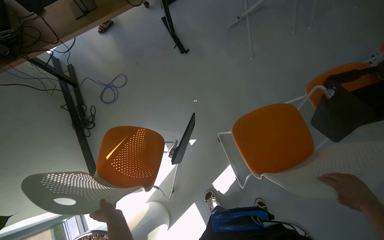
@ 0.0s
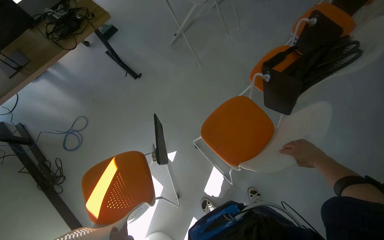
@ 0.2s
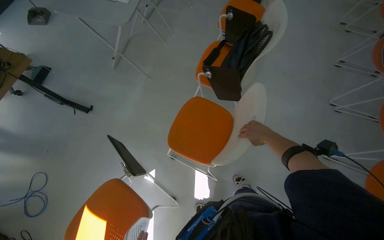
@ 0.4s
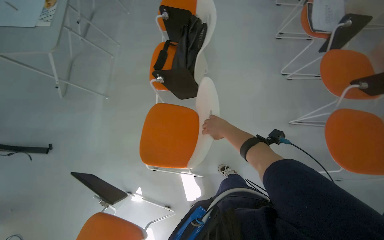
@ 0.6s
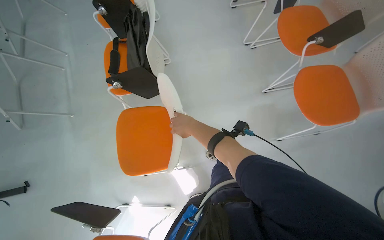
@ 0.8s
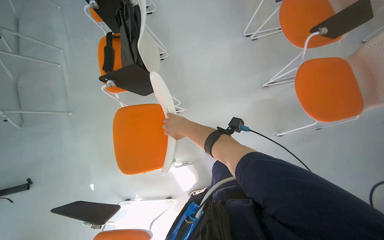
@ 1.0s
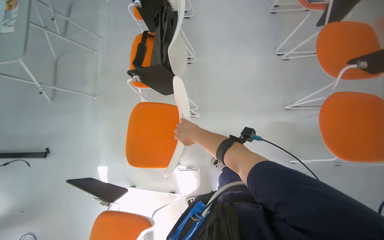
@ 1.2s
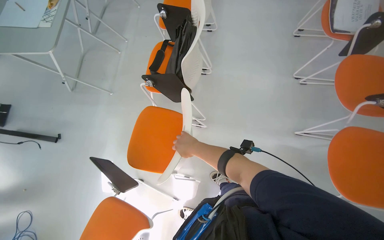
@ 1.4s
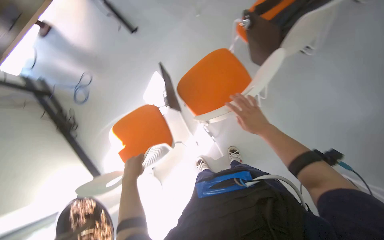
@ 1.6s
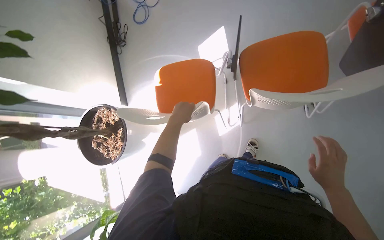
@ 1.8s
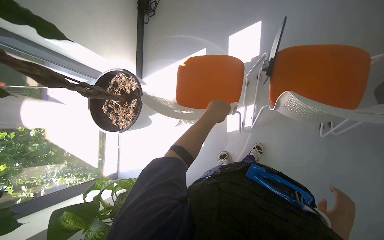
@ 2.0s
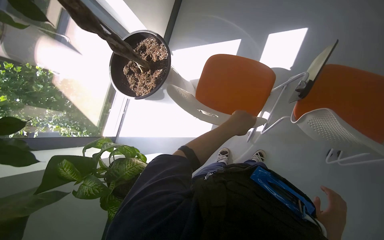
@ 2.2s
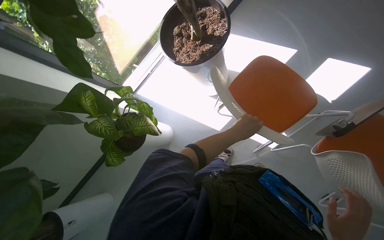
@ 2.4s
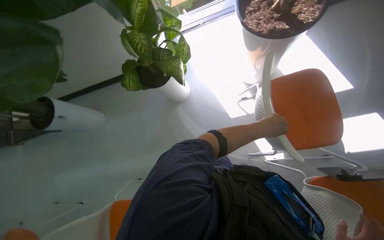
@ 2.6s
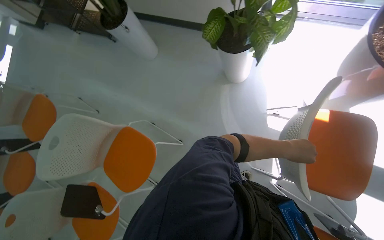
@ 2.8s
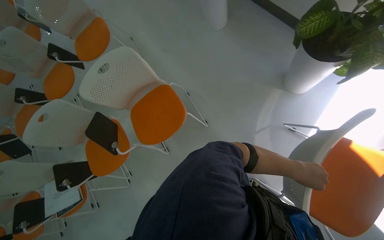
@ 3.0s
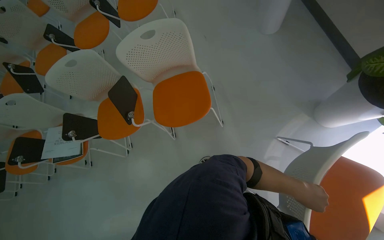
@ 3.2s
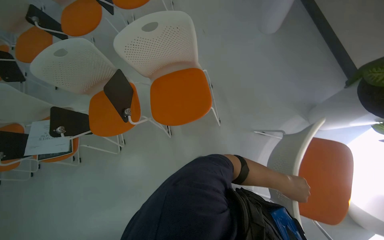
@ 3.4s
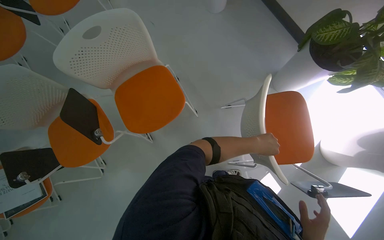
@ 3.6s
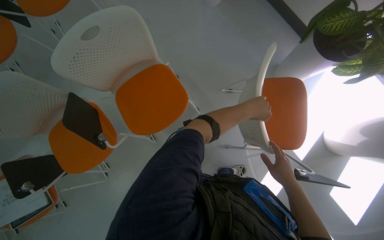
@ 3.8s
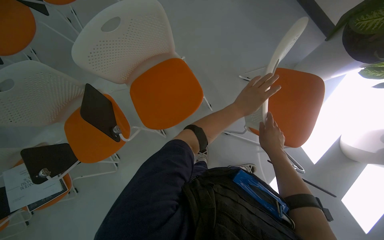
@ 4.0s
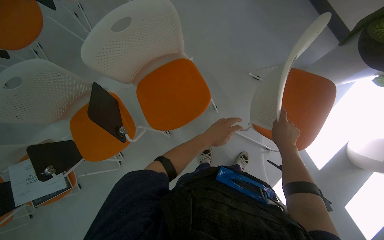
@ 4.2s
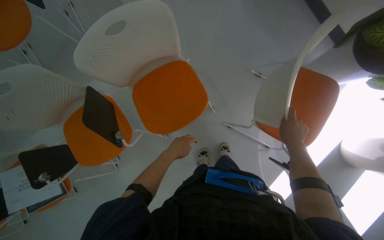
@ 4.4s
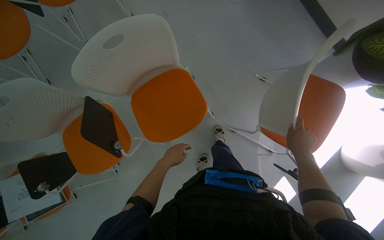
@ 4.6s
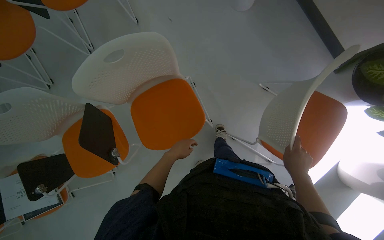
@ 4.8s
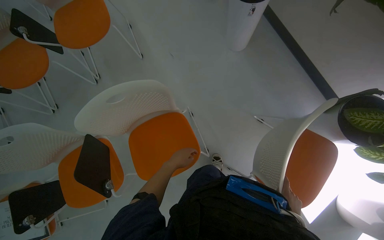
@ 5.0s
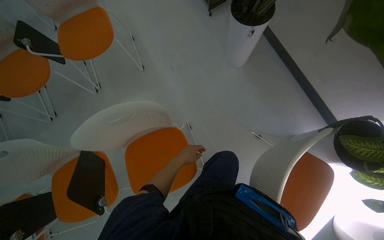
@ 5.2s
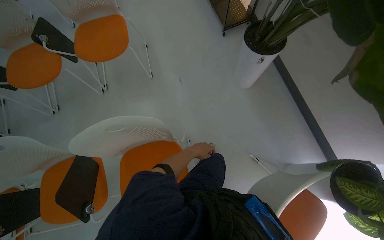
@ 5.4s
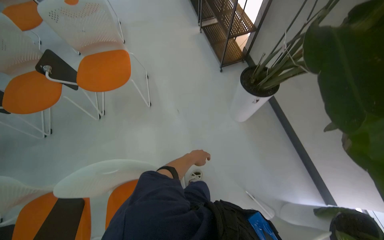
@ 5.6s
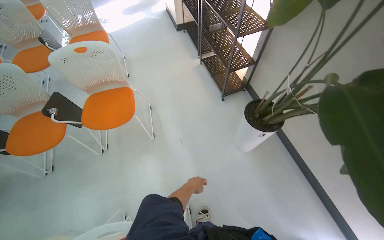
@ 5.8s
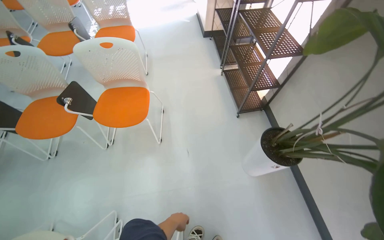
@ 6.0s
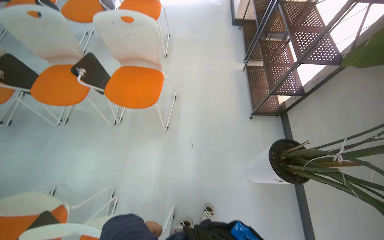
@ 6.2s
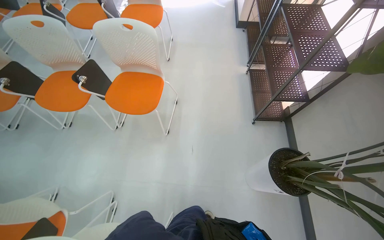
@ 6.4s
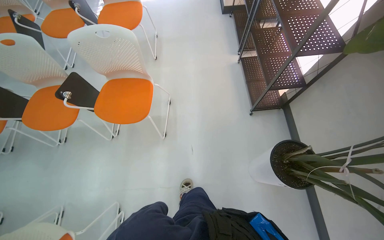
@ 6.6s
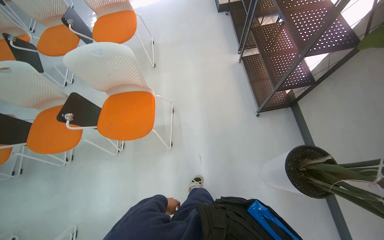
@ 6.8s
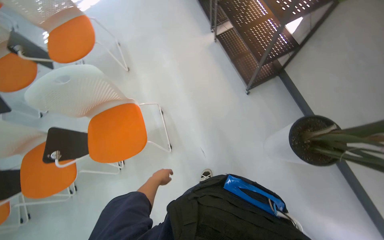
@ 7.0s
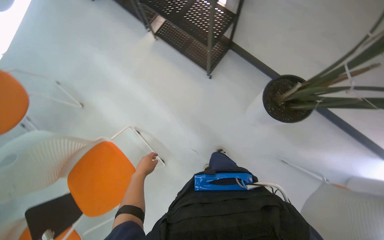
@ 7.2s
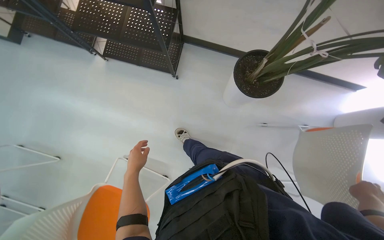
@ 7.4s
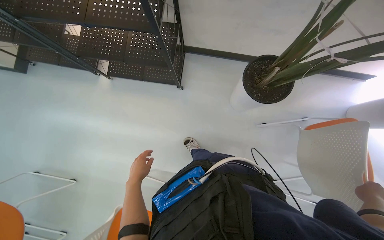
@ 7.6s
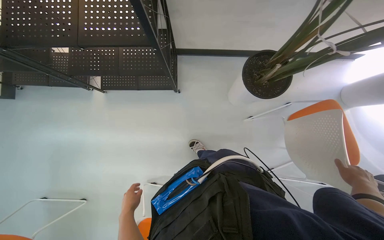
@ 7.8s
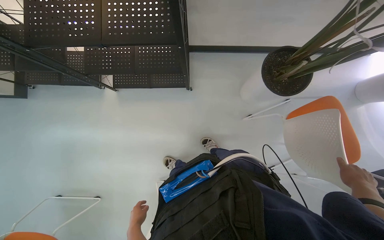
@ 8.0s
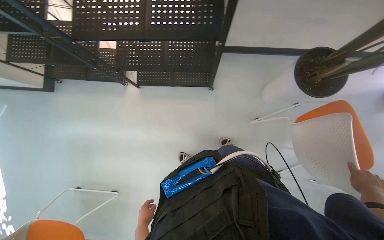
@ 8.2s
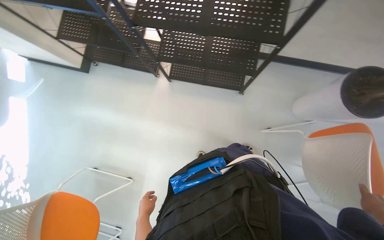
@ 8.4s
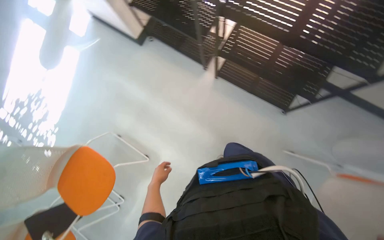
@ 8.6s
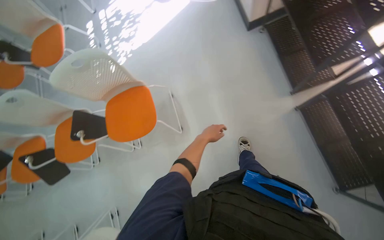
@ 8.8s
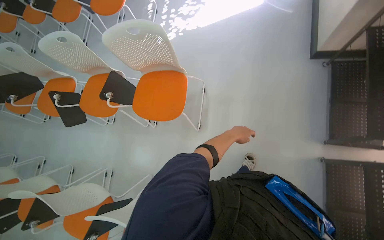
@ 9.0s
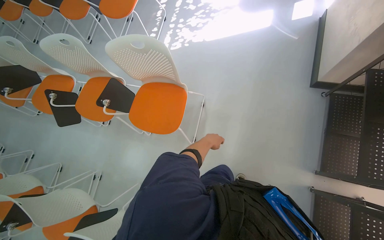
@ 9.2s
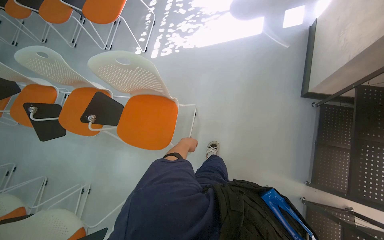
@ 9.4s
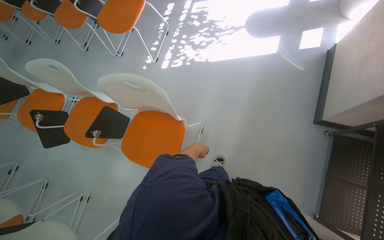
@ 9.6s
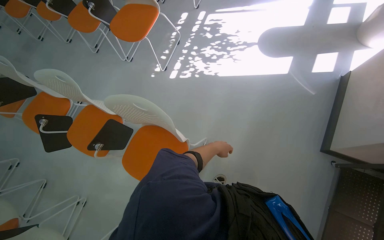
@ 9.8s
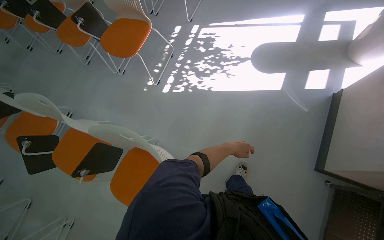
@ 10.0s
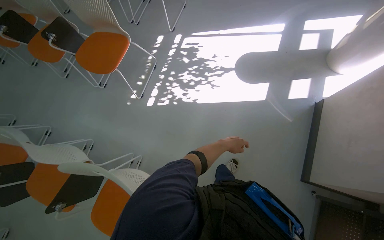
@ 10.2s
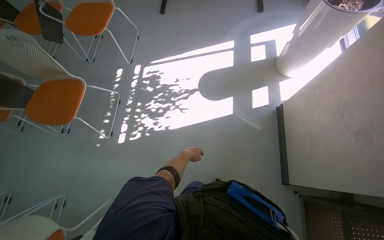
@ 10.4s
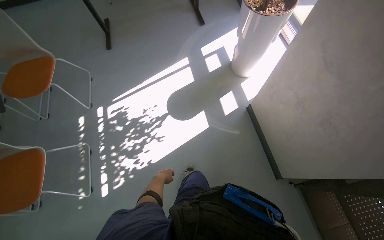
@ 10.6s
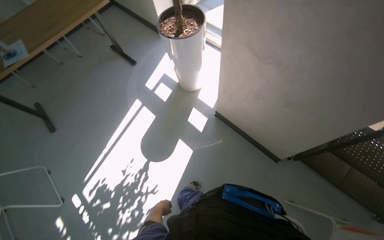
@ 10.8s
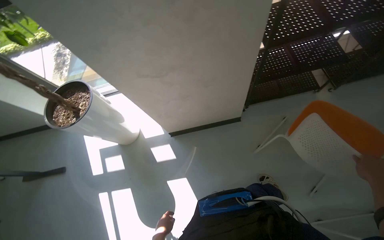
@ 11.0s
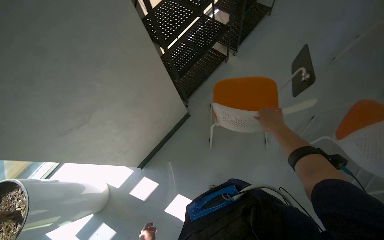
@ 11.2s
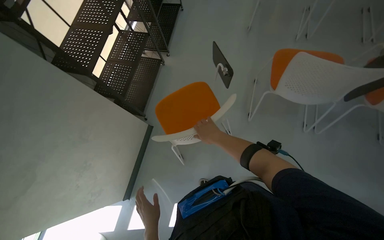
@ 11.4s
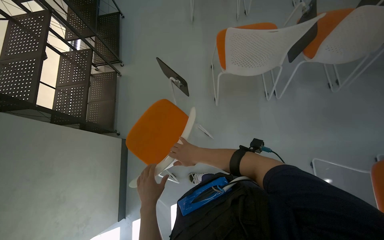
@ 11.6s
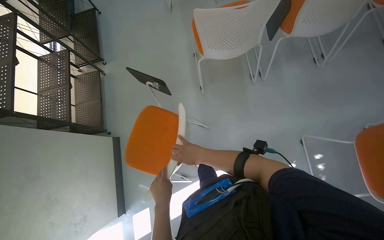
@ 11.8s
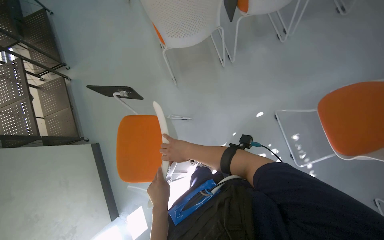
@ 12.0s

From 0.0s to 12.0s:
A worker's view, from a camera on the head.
Job: organizing items.
The whole recording: Arranging chairs and tabletops. The worker moves and positions chairs and tables in the room.
From 1.6s to 3.0s: The head turns to the left by approximately 180 degrees. The view tilts about 50 degrees downward.
From 3.0s to 4.4s: The view tips downward by some 15 degrees.
From 4.4s to 6.0s: The head travels approximately 70 cm. The camera pitches upward, by approximately 30 degrees. Everything in view rotates about 25 degrees clockwise.
From 6.0s to 7.6s: The head travels roughly 70 cm. The view tips downward by some 15 degrees. The scene rotates counterclockwise by some 75 degrees.
From 7.6s to 9.0s: The head travels approximately 90 cm. The head turns to the left by roughly 85 degrees. The camera pitches downward, by roughly 10 degrees.
From 9.0s to 10.4s: The head travels roughly 1 m.
From 10.4s to 12.0s: The head turns to the right by roughly 205 degrees.

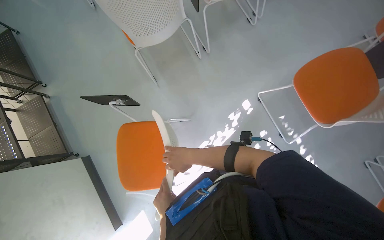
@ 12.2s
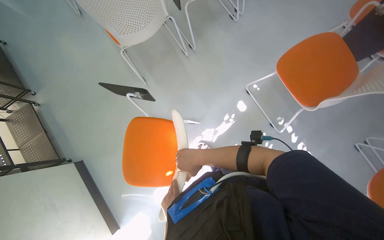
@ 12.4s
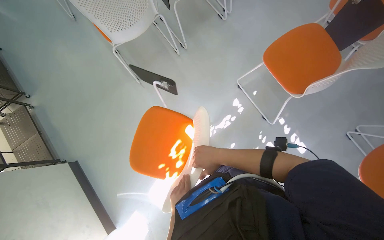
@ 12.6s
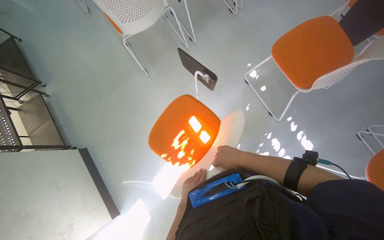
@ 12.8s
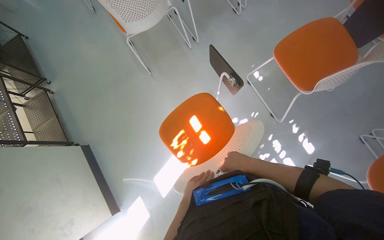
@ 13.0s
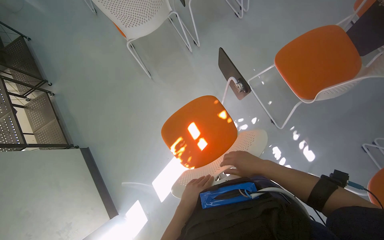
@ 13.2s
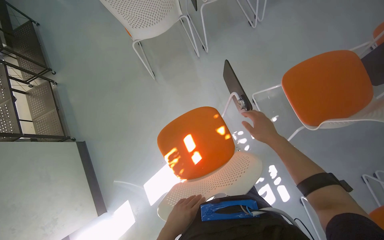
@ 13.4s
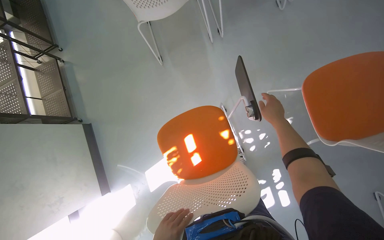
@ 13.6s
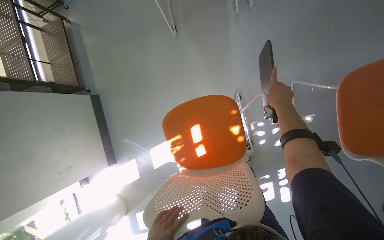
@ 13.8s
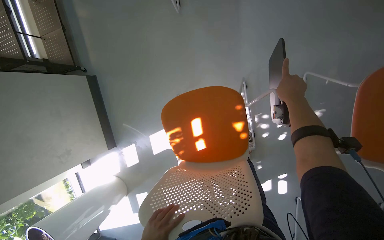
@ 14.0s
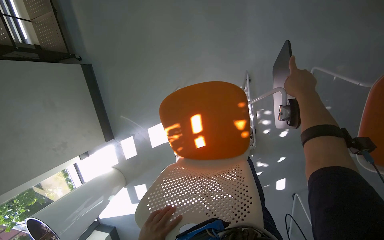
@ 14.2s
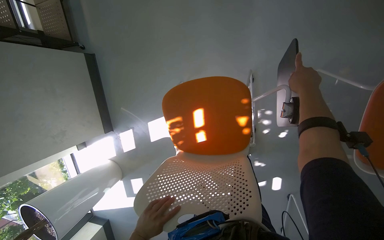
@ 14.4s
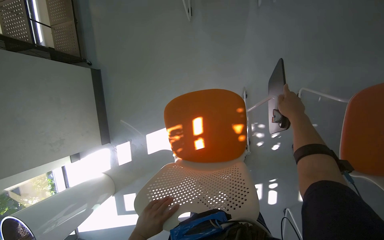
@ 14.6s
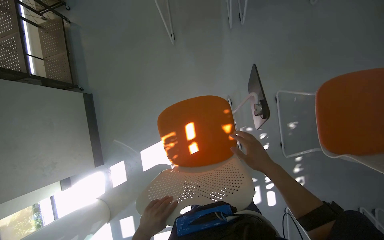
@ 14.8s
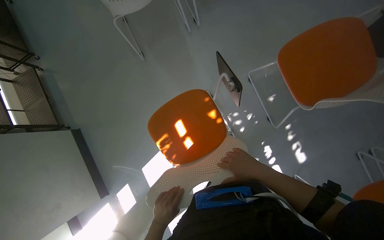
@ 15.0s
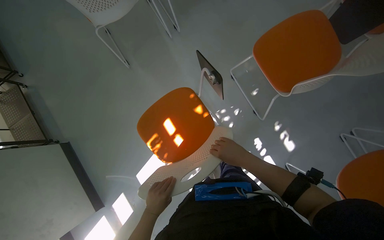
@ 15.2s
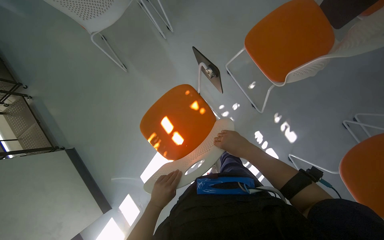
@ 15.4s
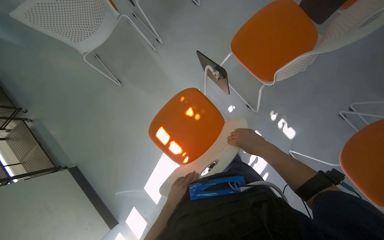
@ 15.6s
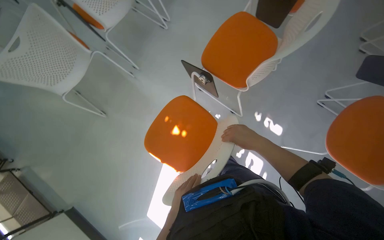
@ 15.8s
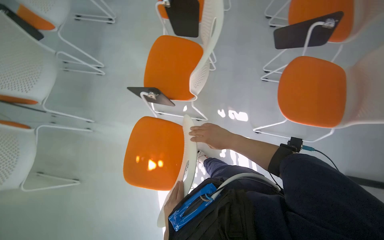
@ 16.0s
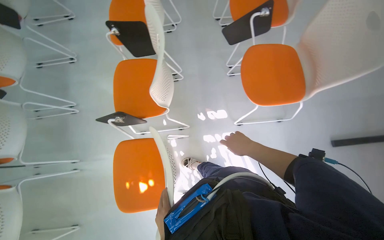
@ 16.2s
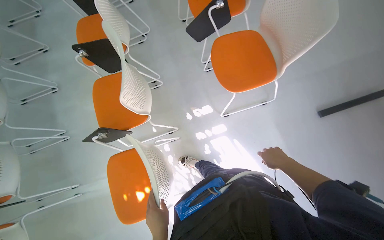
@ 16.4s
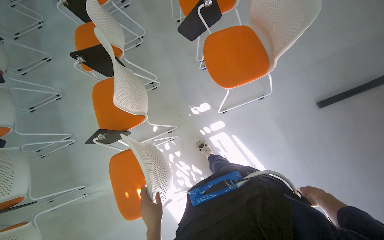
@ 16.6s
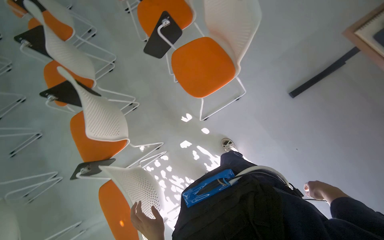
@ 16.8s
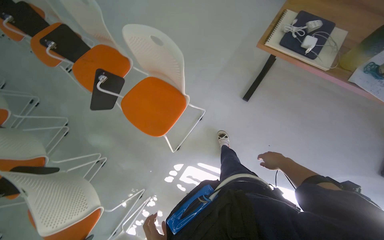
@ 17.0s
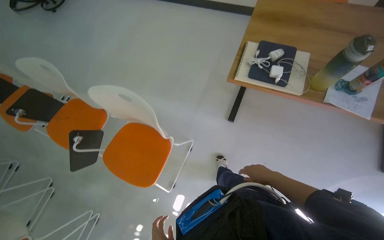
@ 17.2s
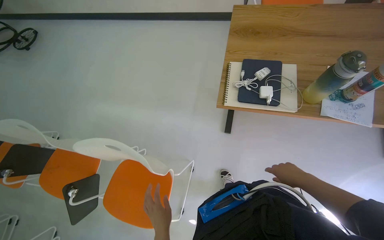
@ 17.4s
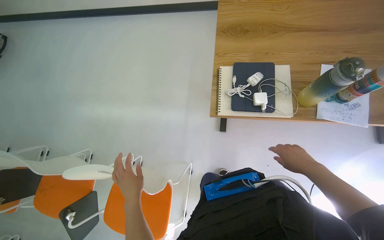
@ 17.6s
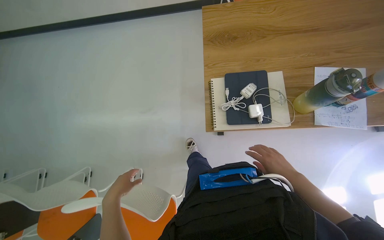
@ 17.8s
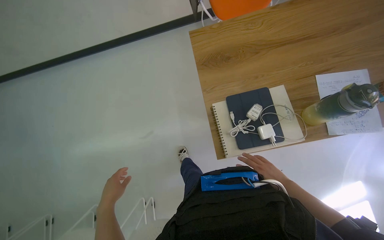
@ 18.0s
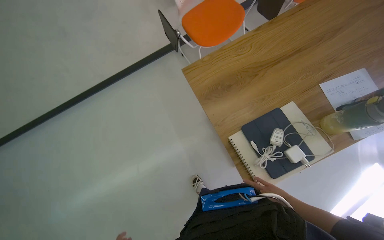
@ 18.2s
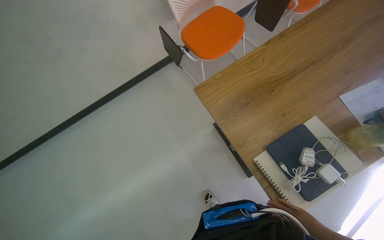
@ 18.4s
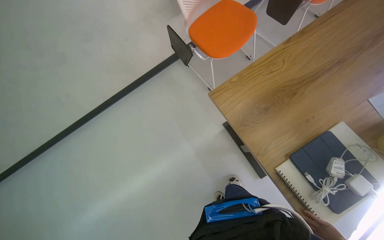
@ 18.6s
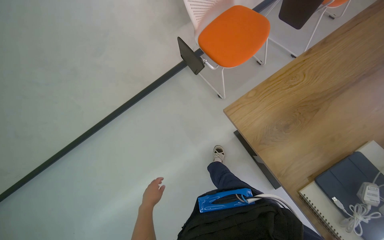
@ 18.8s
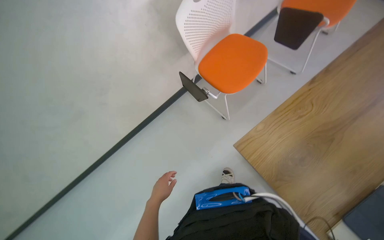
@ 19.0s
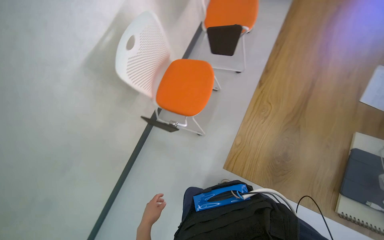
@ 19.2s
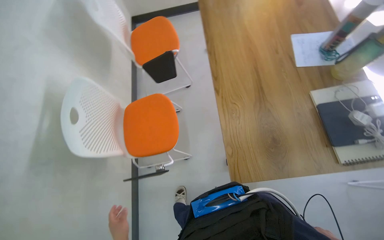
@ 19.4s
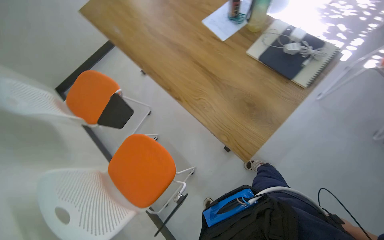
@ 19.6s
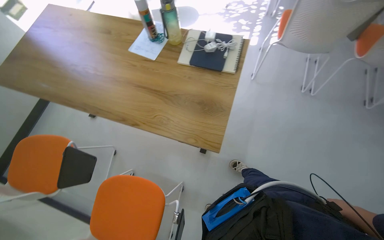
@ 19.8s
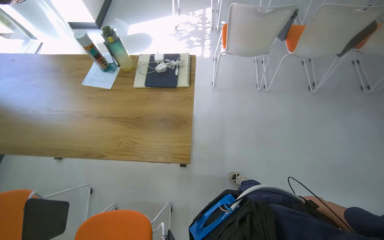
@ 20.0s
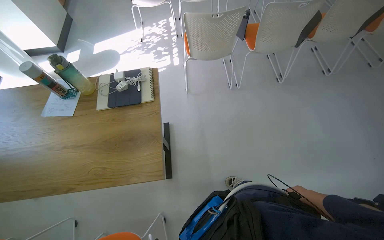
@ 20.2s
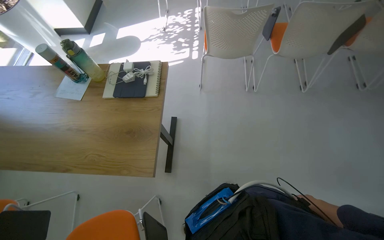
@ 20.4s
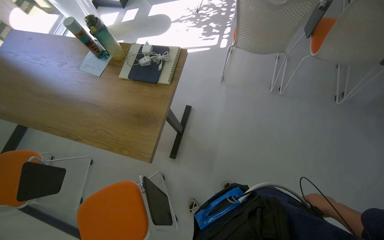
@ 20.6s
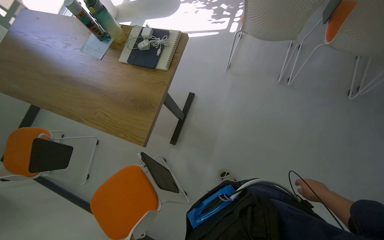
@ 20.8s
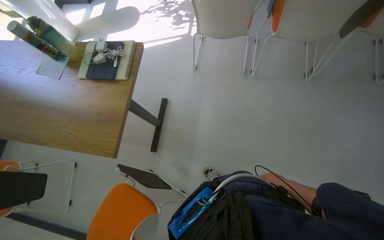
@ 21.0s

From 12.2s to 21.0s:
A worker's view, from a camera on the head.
Job: organizing items.
The whole recording: Arranging chairs and tabletops. The worker moves and positions chairs and tables in the room.
From 12.2s to 13.6s: The right hand travels to the right and up the picture by approximately 50 cm.
From 15.2s to 16.6s: The camera travels some 40 cm. The view tips upward by approximately 15 degrees. The scene rotates counterclockwise by some 80 degrees.
From 16.6s to 18.0s: The camera is carried about 1 m. The wearer looks approximately 80 degrees further to the right.
From 18.0s to 19.6s: The wearer moves some 80 cm. The wearer's head swings some 120 degrees to the right. The camera pitches upward, by roughly 25 degrees.
From 19.6s to 21.0s: The camera travels about 60 cm. The head turns to the right by about 35 degrees.
